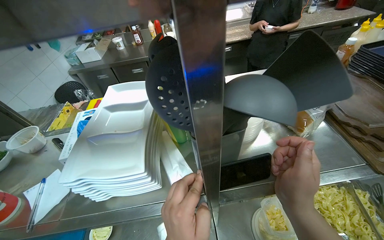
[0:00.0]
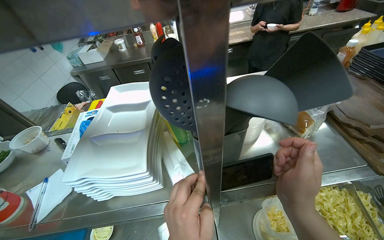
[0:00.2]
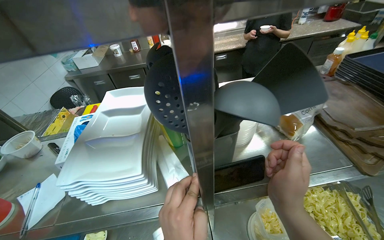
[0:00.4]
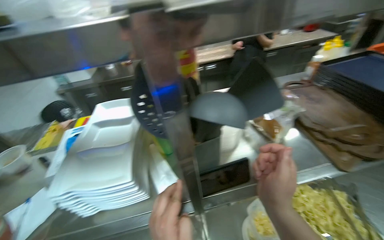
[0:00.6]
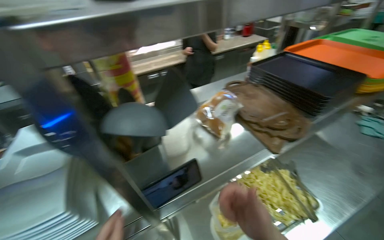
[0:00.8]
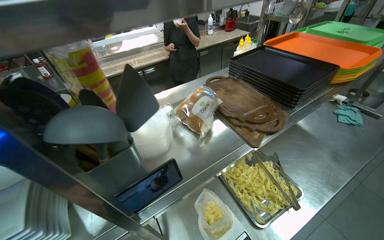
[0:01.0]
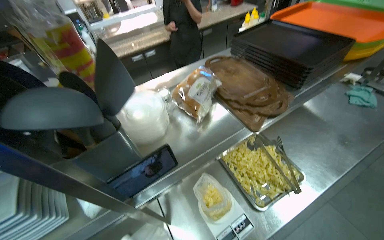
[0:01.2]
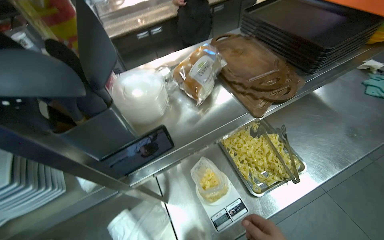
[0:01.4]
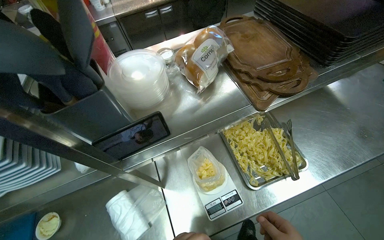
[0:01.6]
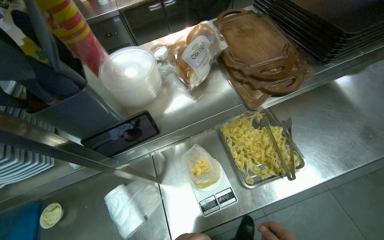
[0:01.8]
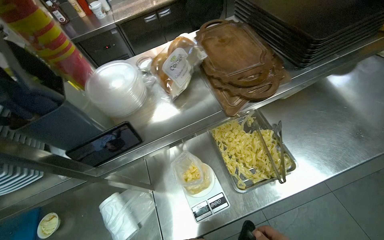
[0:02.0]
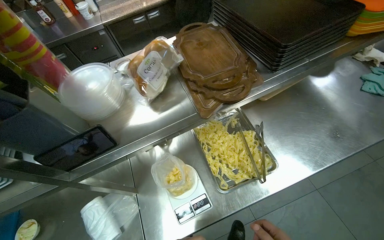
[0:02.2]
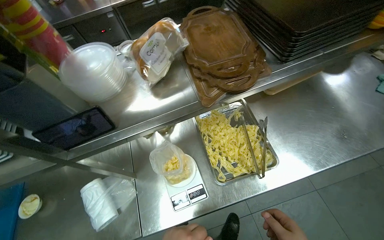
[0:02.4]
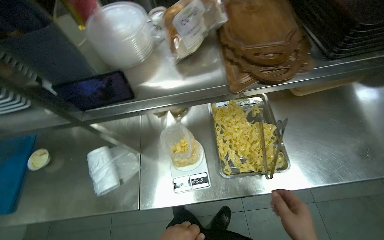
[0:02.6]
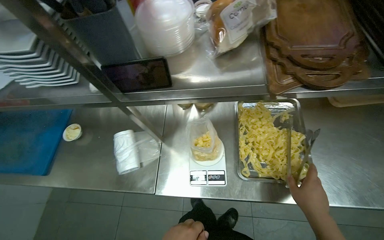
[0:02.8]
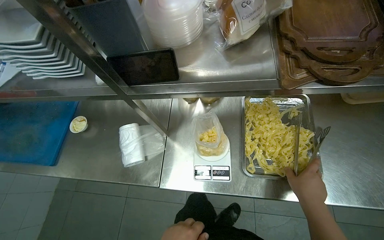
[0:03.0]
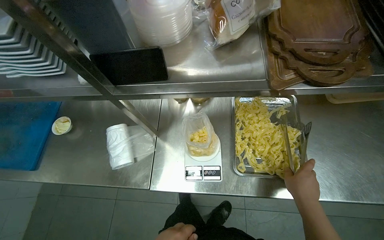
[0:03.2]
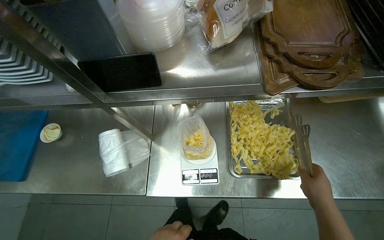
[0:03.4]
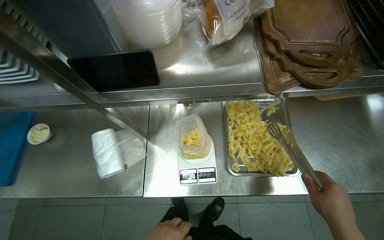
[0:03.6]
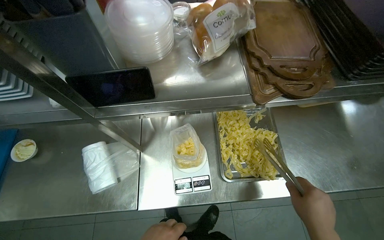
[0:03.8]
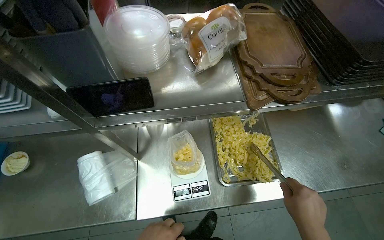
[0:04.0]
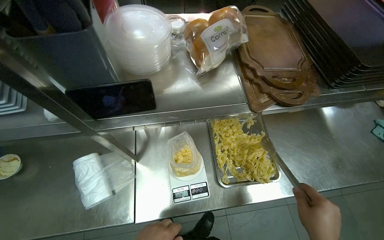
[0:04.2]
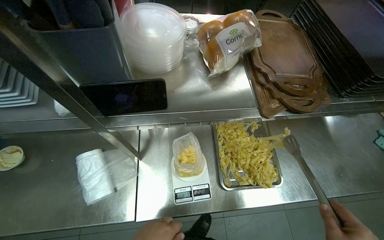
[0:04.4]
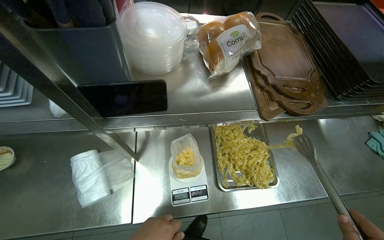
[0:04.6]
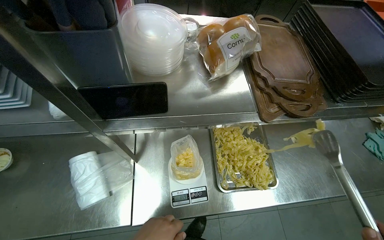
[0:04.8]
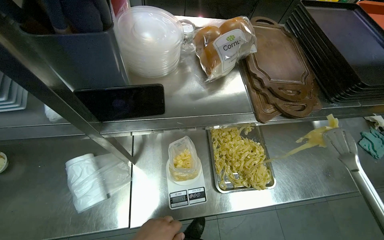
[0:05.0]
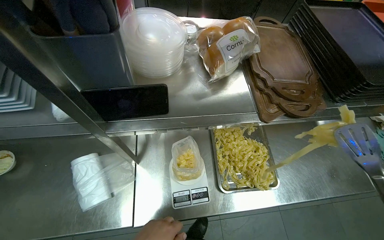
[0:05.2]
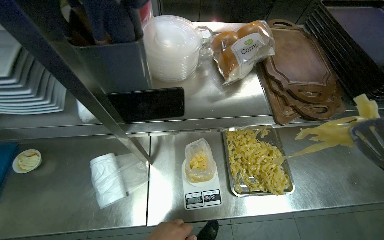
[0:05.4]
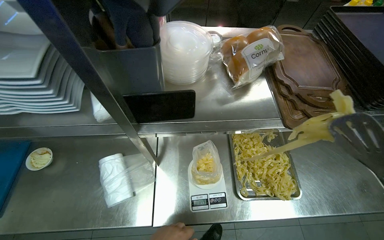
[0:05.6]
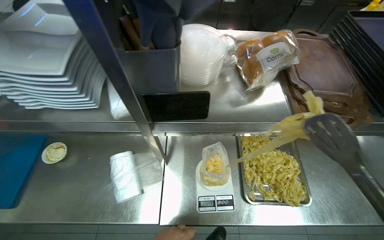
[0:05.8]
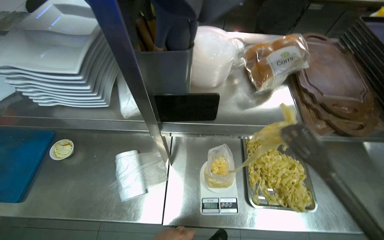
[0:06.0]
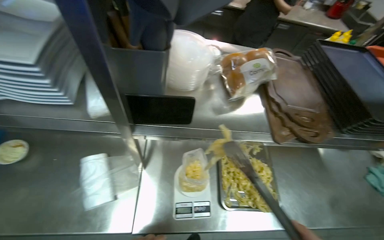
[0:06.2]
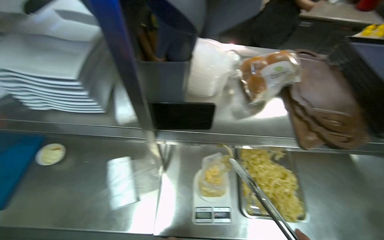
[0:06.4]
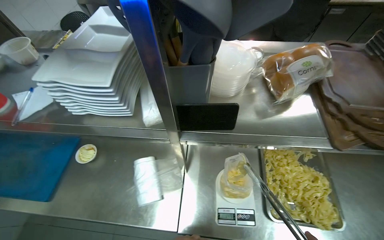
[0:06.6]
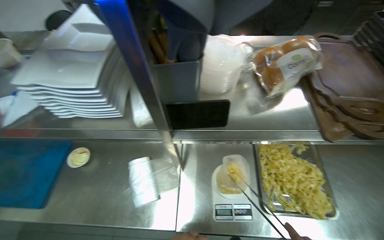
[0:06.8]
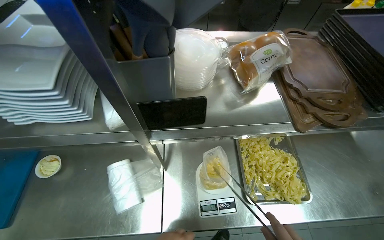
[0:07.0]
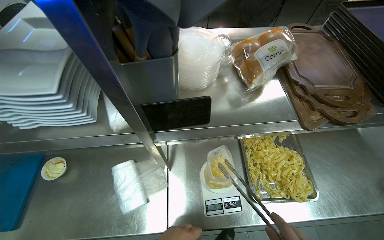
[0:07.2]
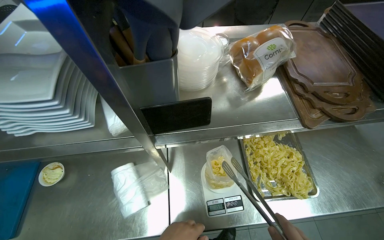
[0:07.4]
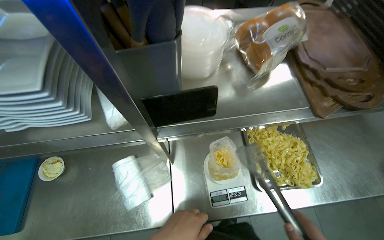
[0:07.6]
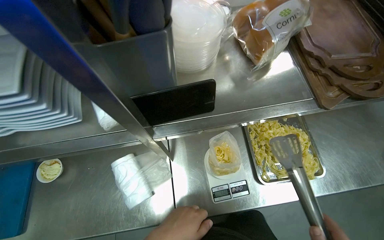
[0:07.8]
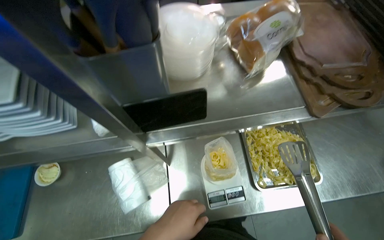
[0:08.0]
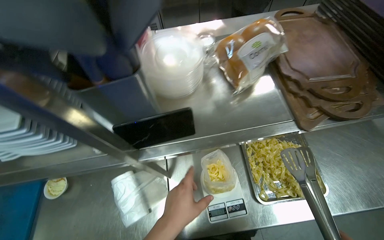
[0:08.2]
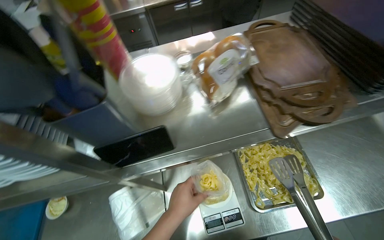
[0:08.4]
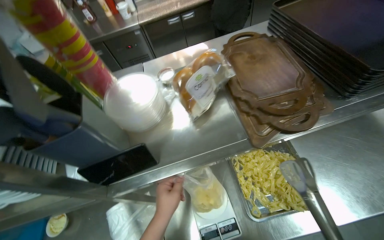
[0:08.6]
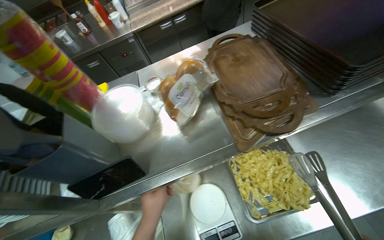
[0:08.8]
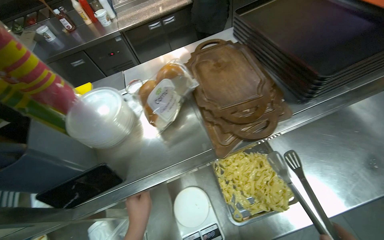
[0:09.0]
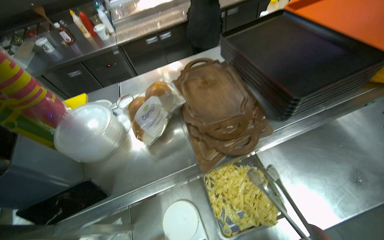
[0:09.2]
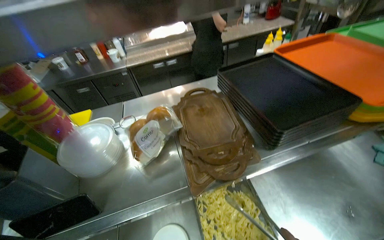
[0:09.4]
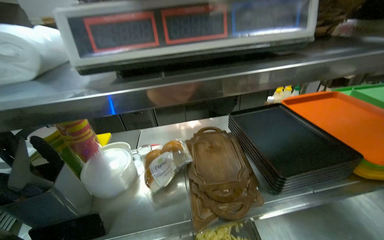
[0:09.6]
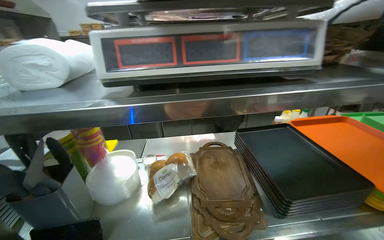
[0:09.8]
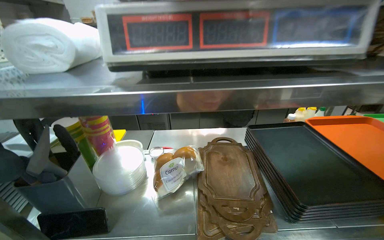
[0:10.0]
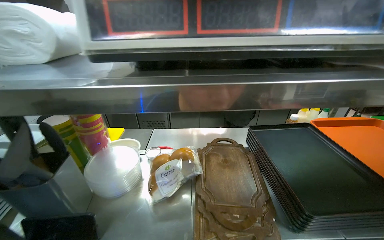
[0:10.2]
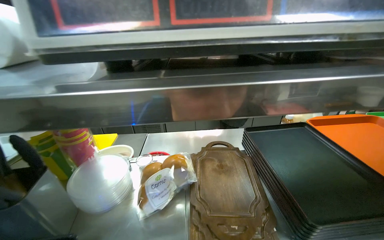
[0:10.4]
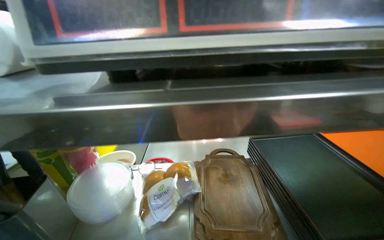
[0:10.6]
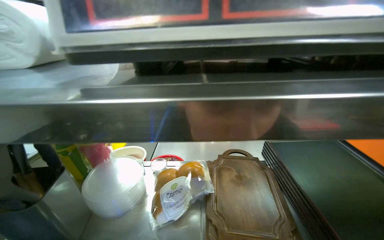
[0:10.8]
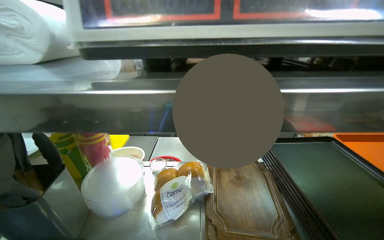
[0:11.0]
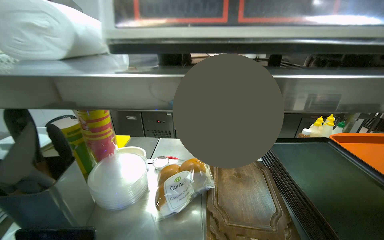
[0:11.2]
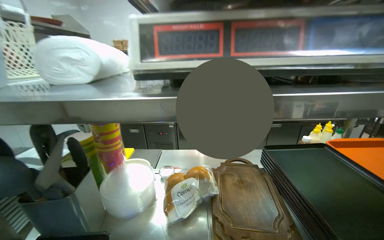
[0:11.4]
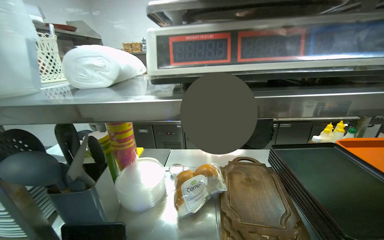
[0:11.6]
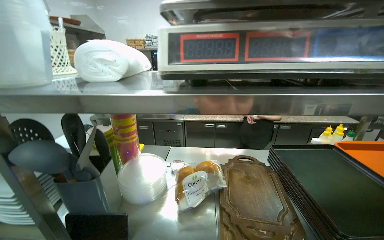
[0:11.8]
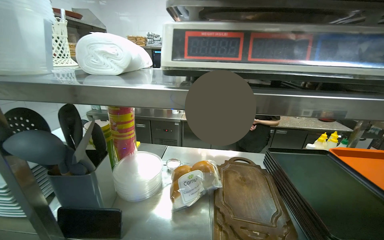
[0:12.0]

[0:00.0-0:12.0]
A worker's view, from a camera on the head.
Job: preparing food.
The whole recording: Weighing and bagging pasta. The worker uses tongs to scoop pasta from a tray into a plastic bag on a scale.
0:01.6 to 0:03.0: The wearer's head swings some 25 degrees to the left.
0:03.0 to 0:04.4: The camera is aimed some 15 degrees further to the right.
0:09.0 to 0:10.4: The view tips upward by about 25 degrees.

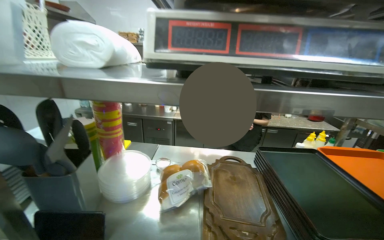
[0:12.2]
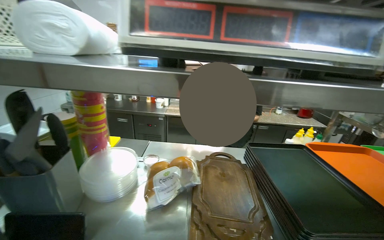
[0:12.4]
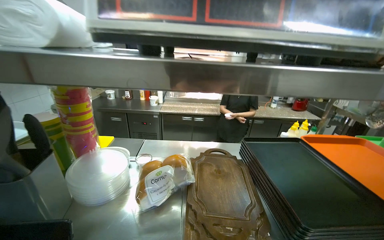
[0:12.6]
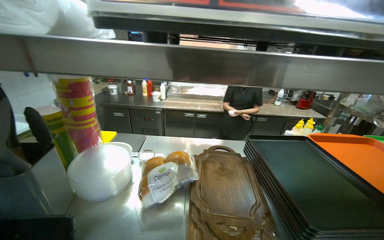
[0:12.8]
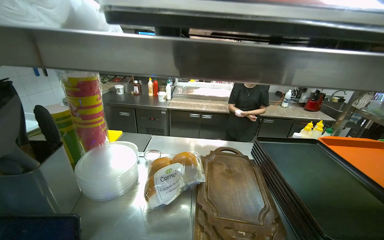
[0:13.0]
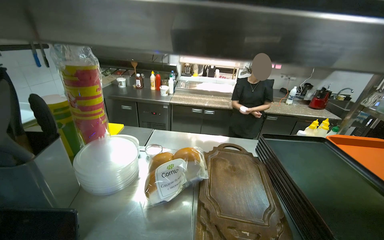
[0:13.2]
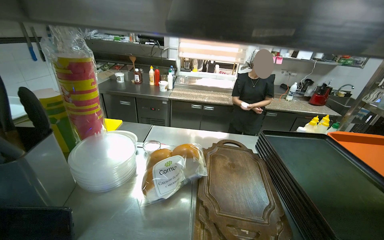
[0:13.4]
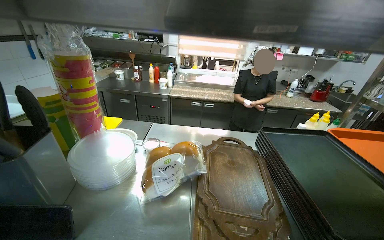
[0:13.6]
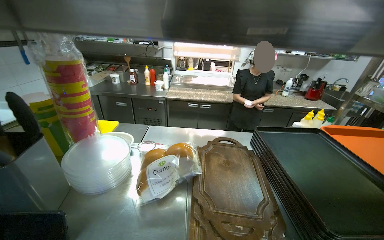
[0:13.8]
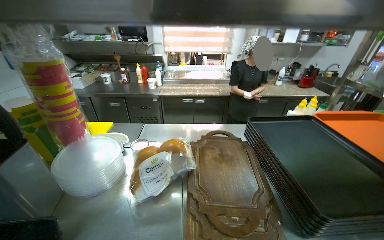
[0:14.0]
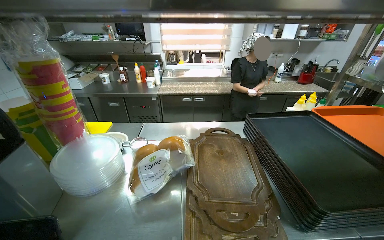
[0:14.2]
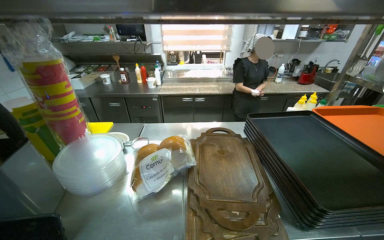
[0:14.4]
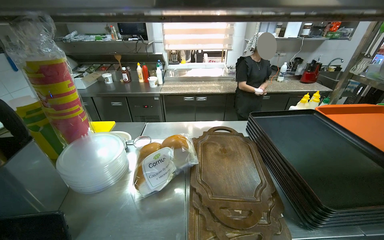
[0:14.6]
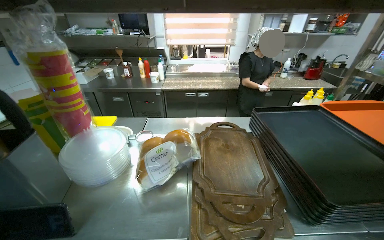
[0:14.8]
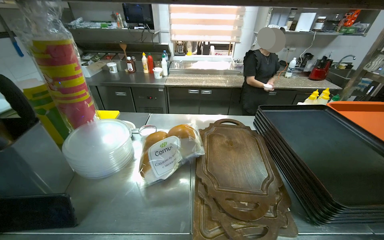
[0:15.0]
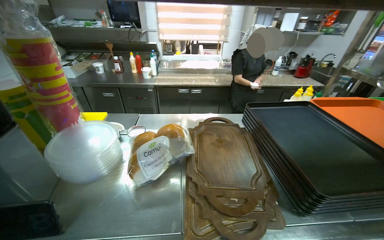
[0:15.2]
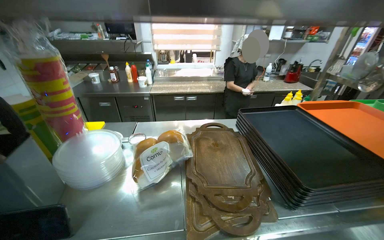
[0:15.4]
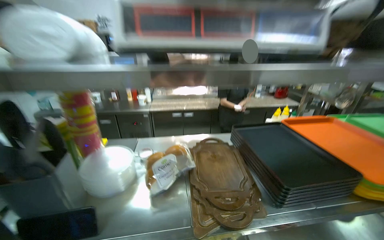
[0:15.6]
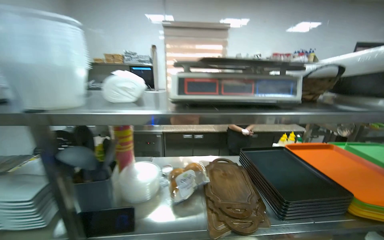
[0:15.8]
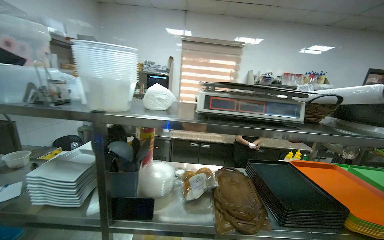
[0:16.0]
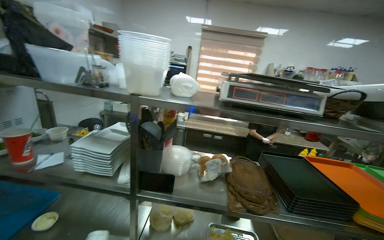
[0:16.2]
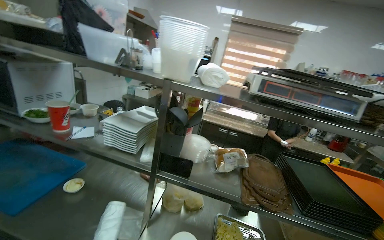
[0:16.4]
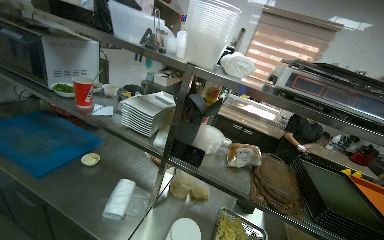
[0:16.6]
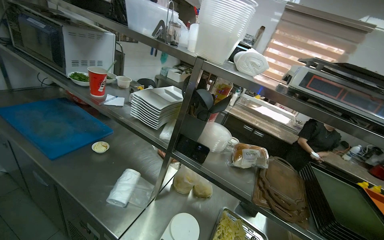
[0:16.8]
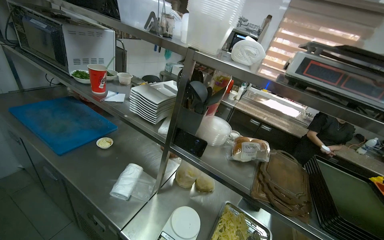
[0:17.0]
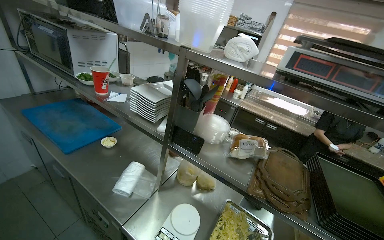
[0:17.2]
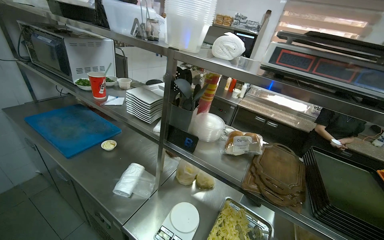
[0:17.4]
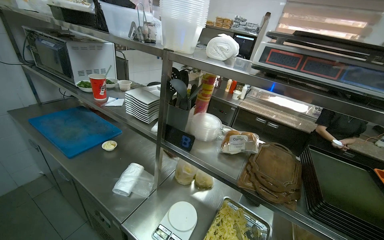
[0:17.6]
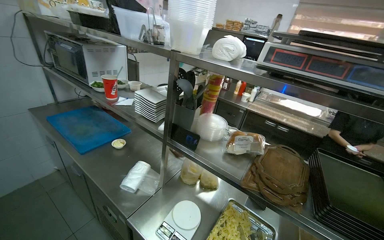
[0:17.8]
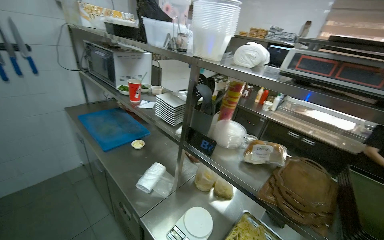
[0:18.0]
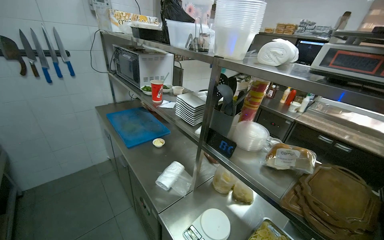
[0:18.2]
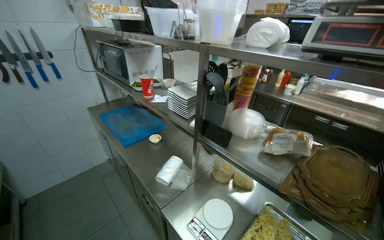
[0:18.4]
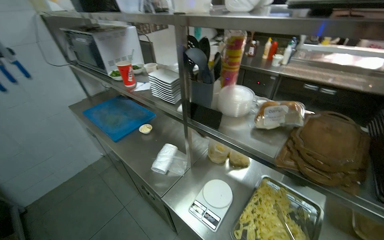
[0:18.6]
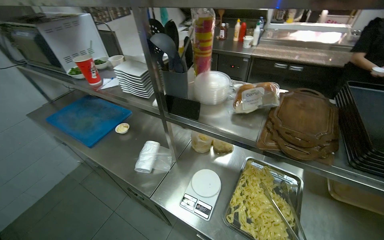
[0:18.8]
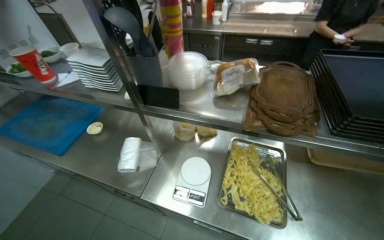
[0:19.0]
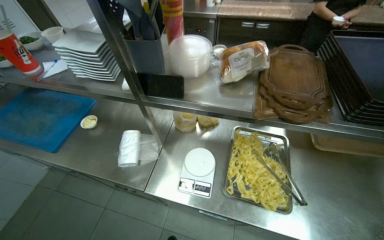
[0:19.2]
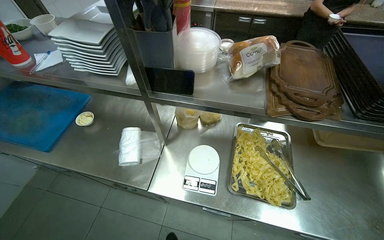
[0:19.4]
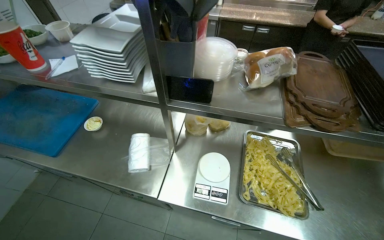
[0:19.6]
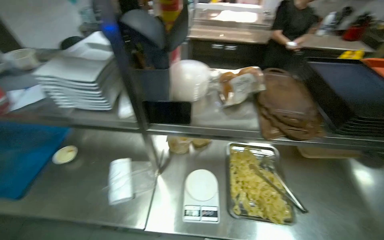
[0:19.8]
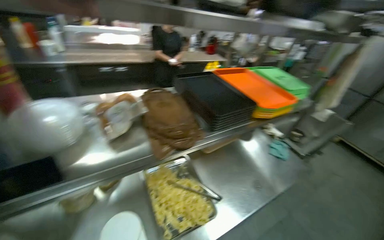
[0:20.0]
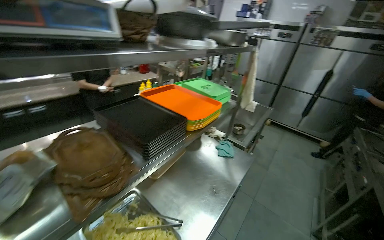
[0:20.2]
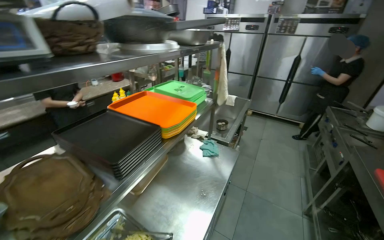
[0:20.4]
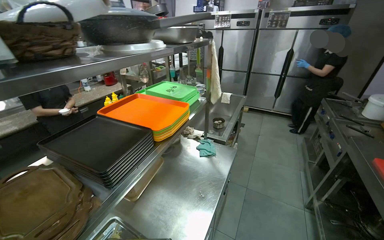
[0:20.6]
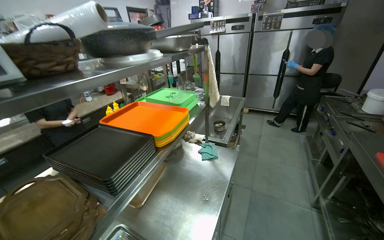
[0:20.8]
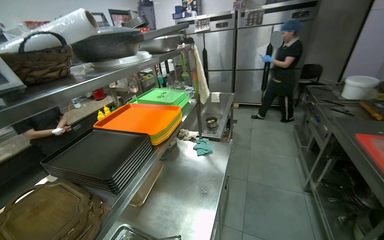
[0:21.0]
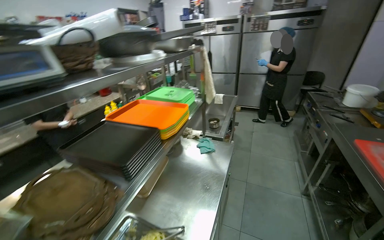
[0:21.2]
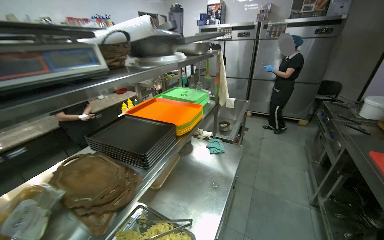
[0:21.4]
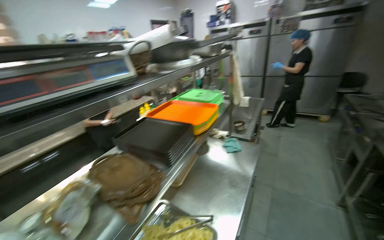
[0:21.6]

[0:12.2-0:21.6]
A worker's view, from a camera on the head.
Job: preparing food.
The whole recording: Weighing and bagging pasta. The worker uses tongs to scoop pasta from a tray into a plastic bag on a scale.
0:15.4 to 0:17.0: The wearer's head swings some 40 degrees to the left.
0:17.0 to 0:18.4: The camera is aimed some 20 degrees further to the left.
0:18.4 to 0:20.0: The wearer looks some 75 degrees further to the right.
0:20.0 to 0:21.6: The wearer's head swings approximately 35 degrees to the right.
